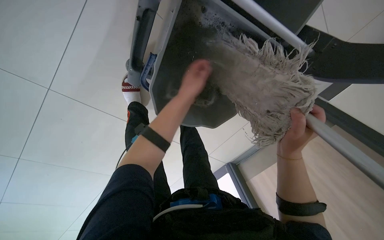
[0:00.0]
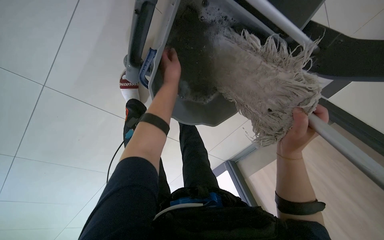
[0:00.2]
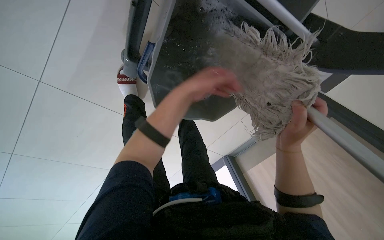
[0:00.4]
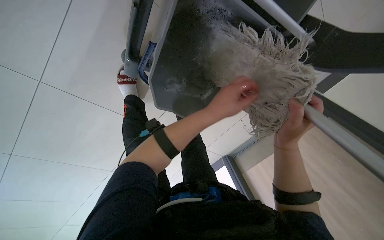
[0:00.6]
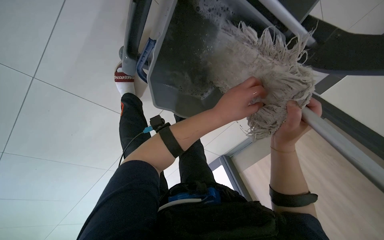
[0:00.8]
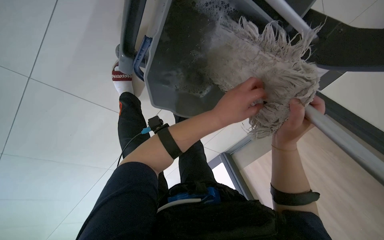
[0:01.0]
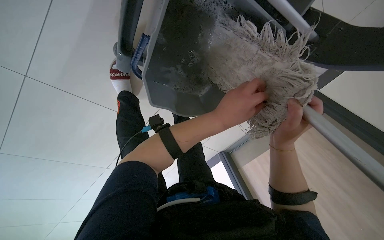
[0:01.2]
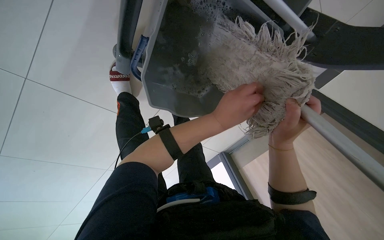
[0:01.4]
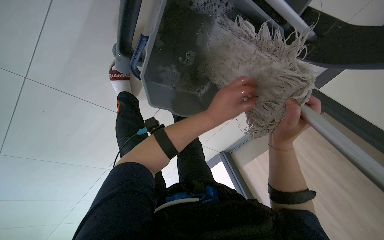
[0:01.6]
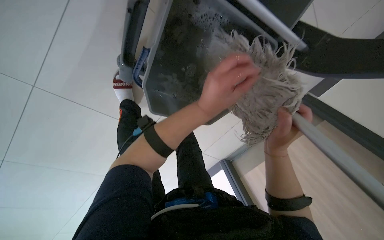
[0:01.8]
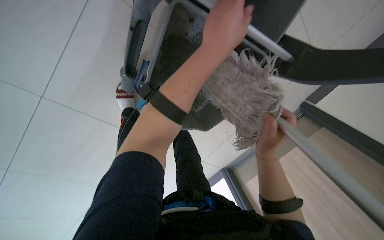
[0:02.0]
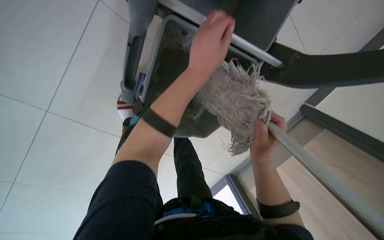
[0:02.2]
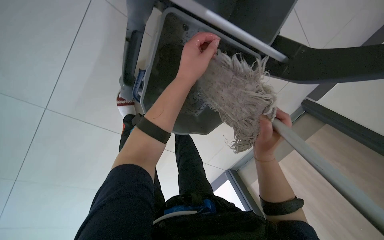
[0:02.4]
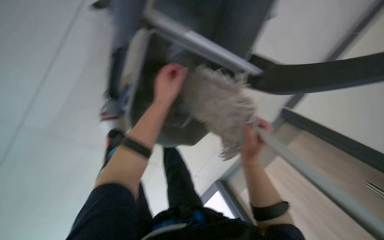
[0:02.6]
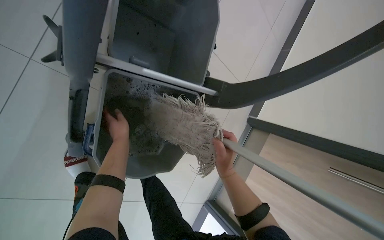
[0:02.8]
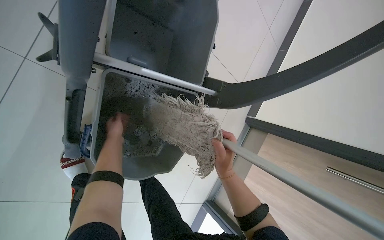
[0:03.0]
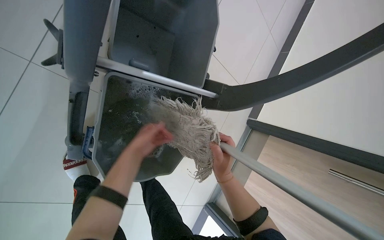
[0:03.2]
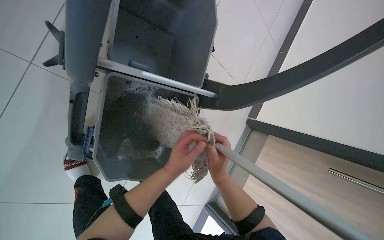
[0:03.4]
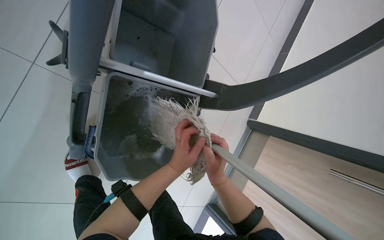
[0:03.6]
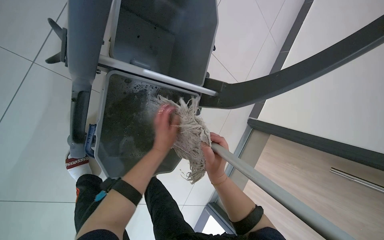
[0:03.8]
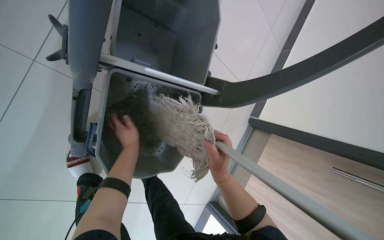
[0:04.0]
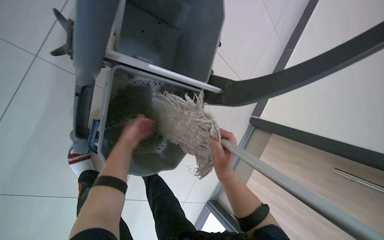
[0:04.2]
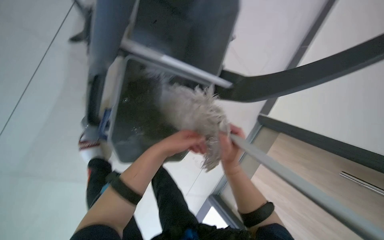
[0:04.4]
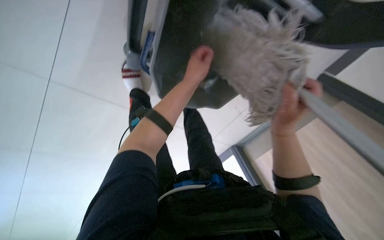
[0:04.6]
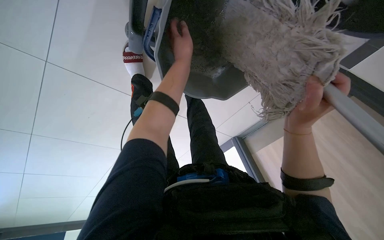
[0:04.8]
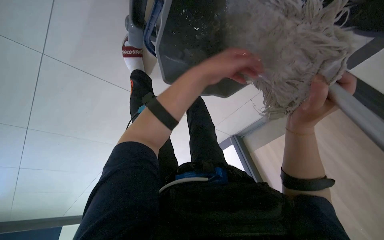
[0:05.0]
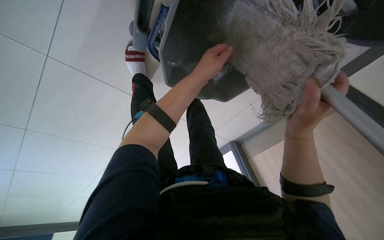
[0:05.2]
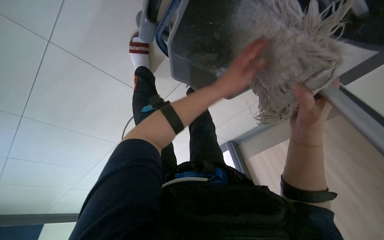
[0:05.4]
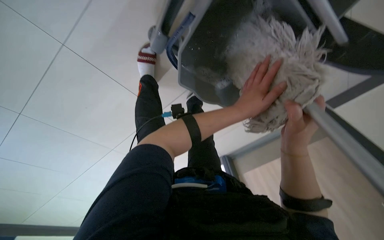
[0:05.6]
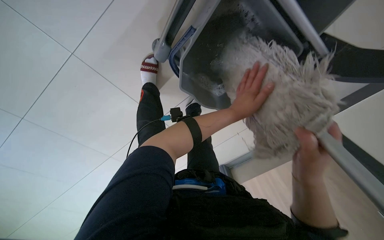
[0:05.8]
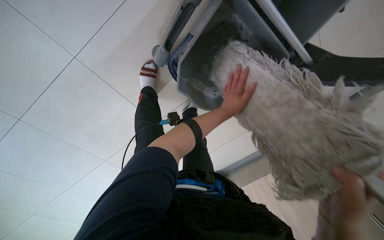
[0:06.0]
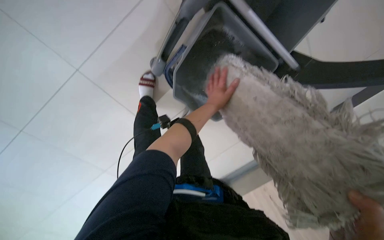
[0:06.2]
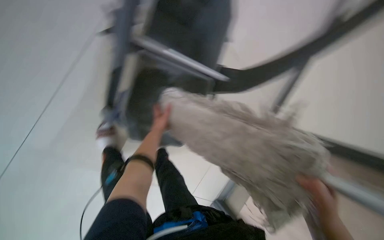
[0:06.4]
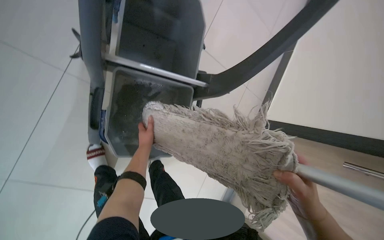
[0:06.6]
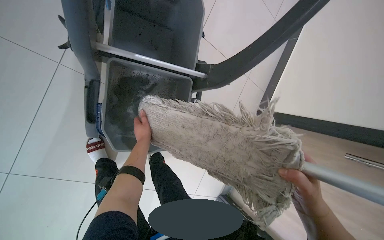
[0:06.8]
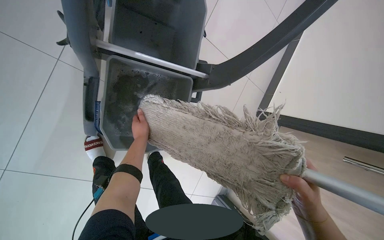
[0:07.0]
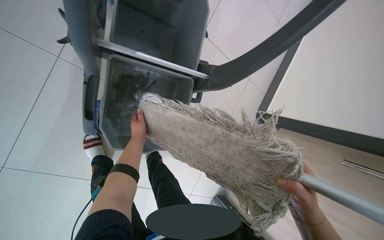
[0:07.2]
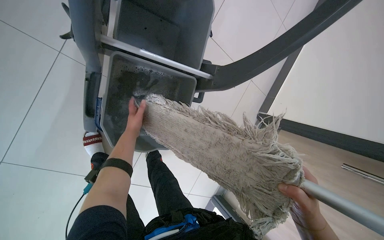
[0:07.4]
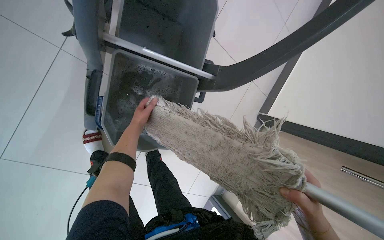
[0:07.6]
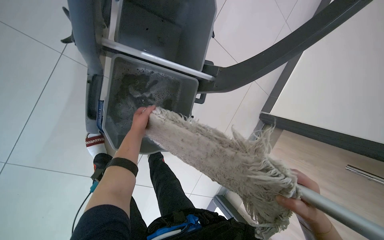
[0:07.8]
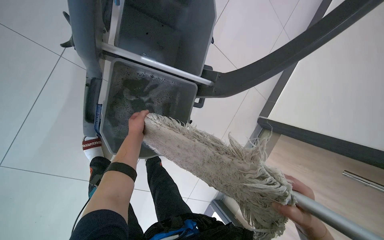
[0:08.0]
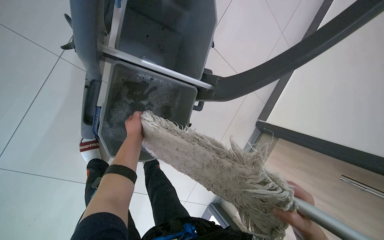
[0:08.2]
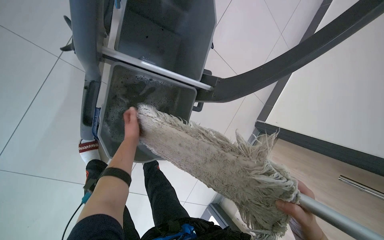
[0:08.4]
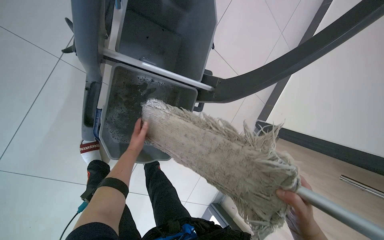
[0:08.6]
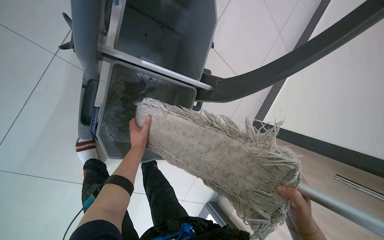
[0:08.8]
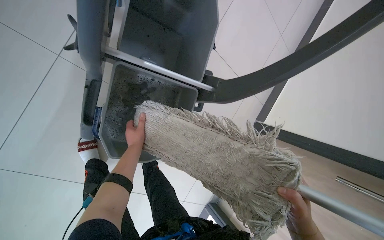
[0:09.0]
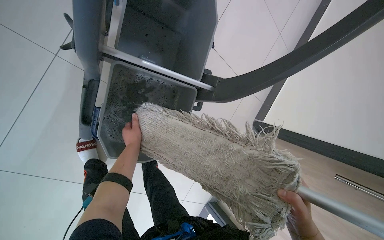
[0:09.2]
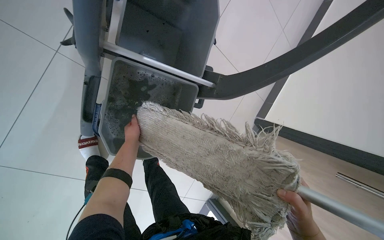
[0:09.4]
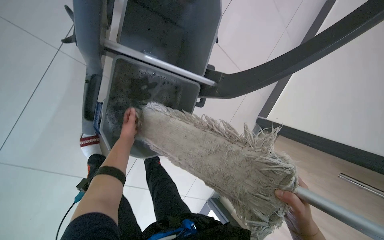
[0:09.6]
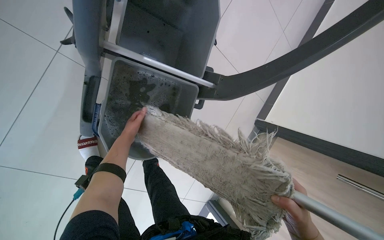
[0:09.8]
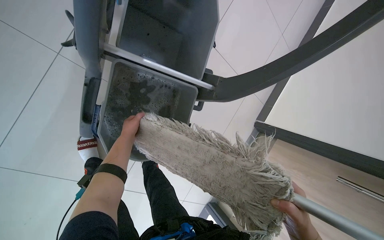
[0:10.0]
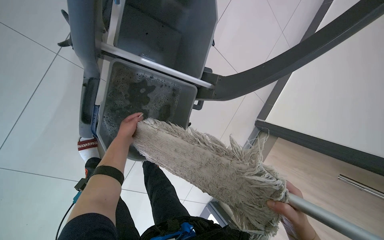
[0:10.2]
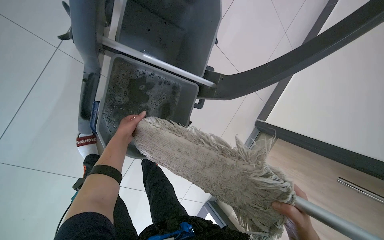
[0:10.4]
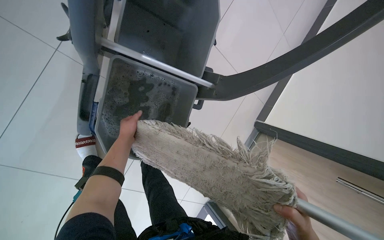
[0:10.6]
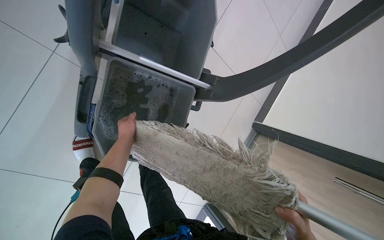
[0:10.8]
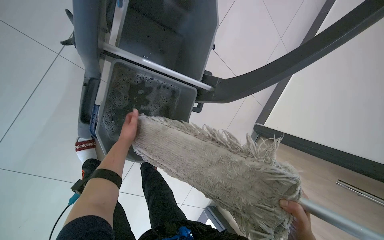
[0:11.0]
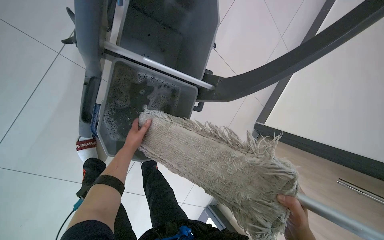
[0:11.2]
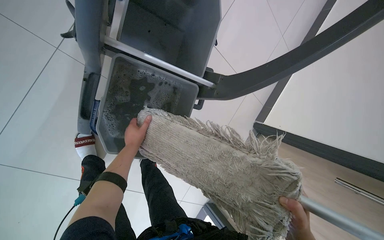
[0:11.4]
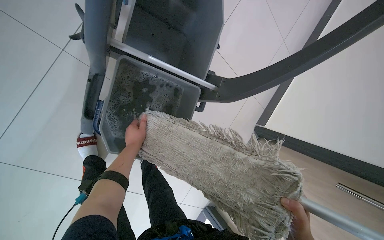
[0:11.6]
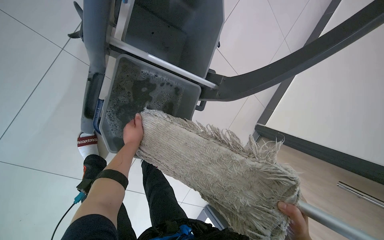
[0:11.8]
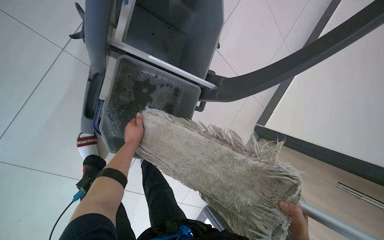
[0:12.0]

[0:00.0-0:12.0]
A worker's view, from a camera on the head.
Job: preparing cleaning supplies.
The whole recording: Maintaining mop and bucket. The worker cleans, wrings, and prepares the mop for use with the bucket.
0:00.0 to 0:01.6: The left hand moves down the picture and to the right, roughly 15 cm.
0:01.6 to 0:03.0: The wearer looks some 20 degrees further to the right. The camera pitches upward, by some 20 degrees. The left hand is displaced farther from the camera and to the left by roughly 25 cm.
0:03.0 to 0:04.4: The left hand goes left and right, approximately 25 cm each way, reversing 2 times.
0:04.4 to 0:06.0: The head turns to the left by approximately 25 degrees. The view tilts about 15 degrees downward.
0:06.0 to 0:07.6: The wearer moves approximately 60 cm. The wearer's head swings approximately 30 degrees to the right.

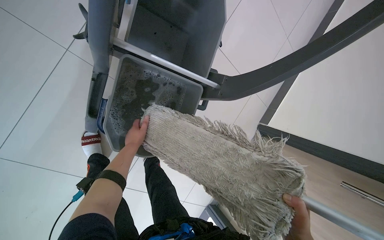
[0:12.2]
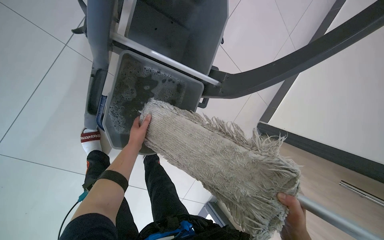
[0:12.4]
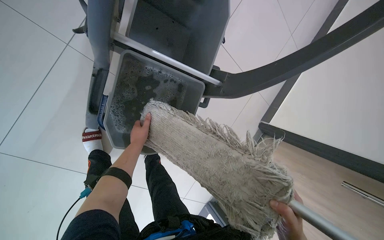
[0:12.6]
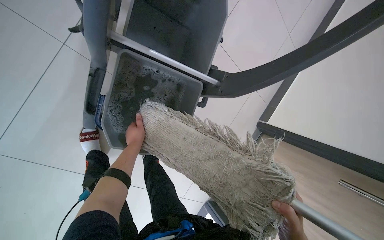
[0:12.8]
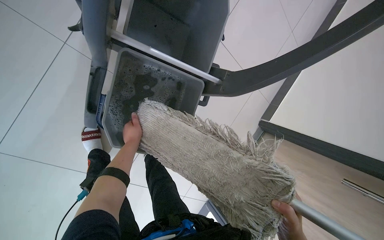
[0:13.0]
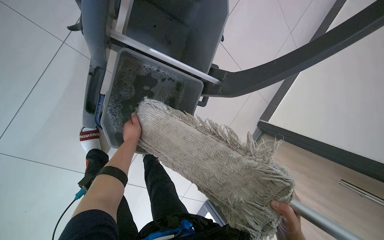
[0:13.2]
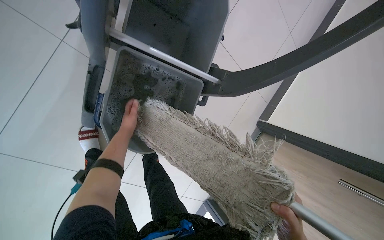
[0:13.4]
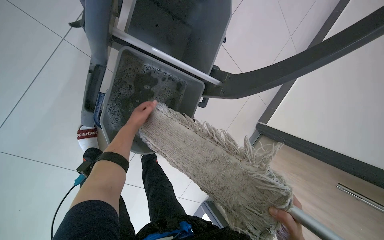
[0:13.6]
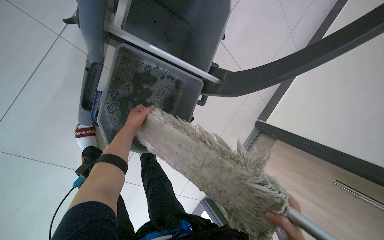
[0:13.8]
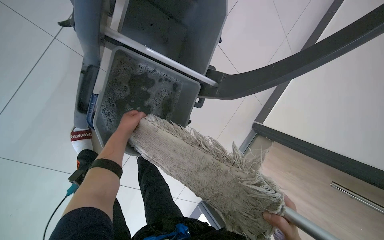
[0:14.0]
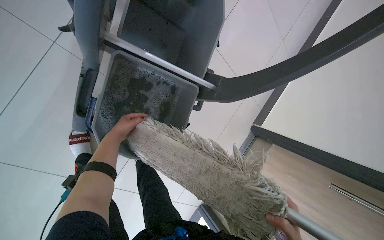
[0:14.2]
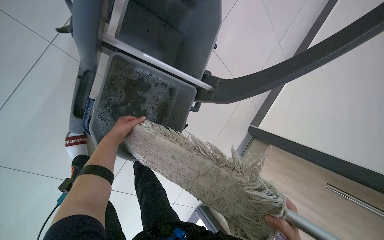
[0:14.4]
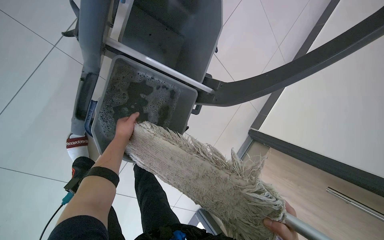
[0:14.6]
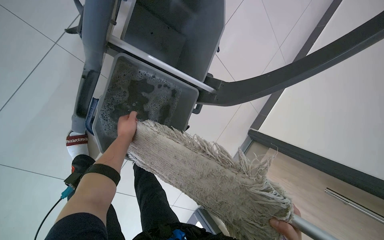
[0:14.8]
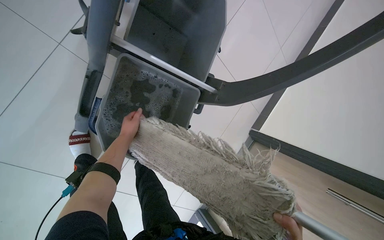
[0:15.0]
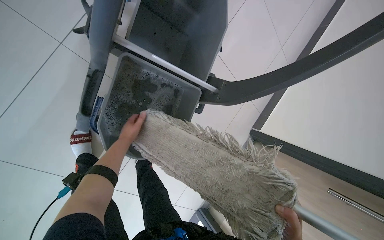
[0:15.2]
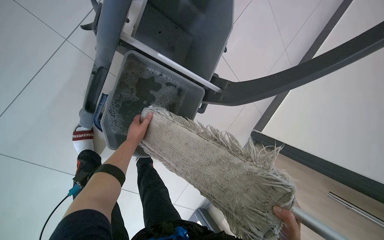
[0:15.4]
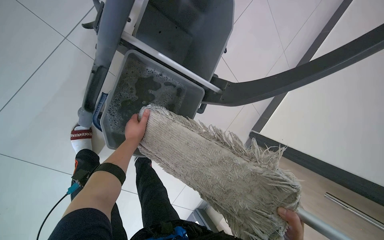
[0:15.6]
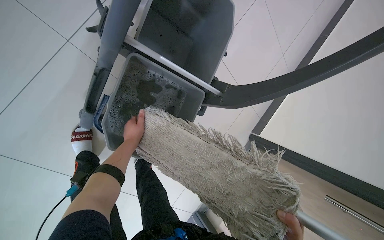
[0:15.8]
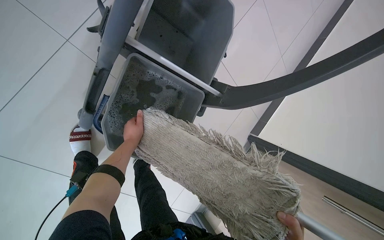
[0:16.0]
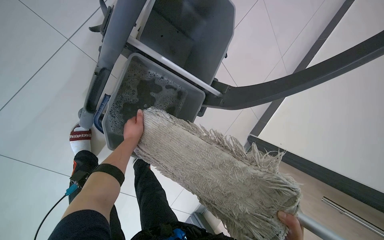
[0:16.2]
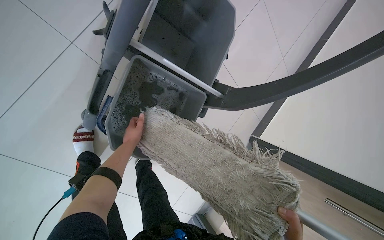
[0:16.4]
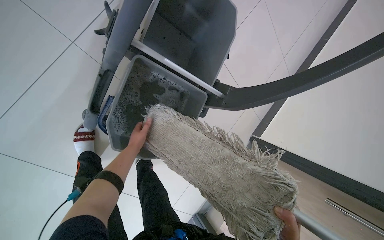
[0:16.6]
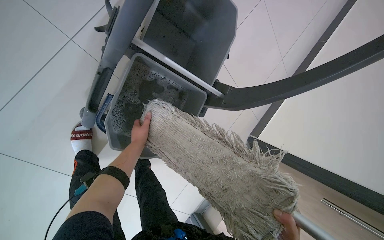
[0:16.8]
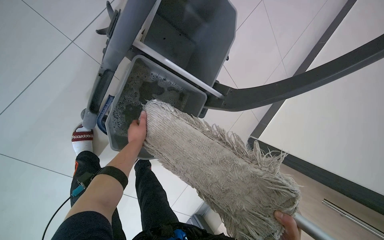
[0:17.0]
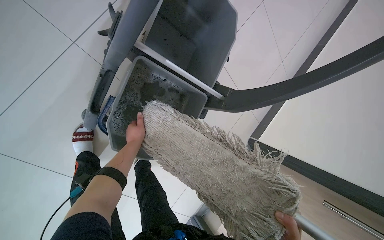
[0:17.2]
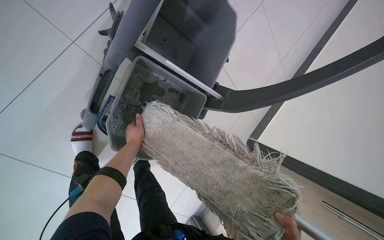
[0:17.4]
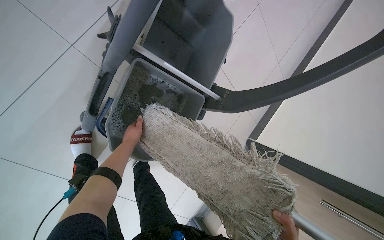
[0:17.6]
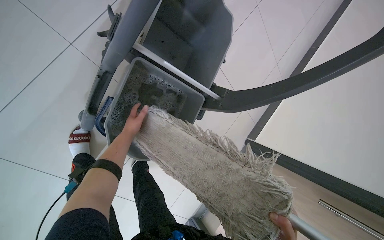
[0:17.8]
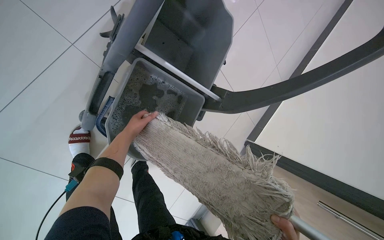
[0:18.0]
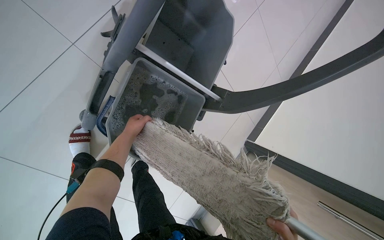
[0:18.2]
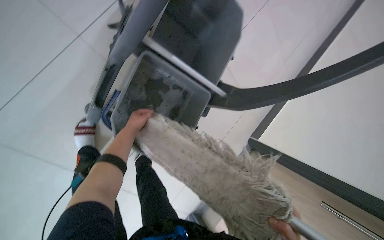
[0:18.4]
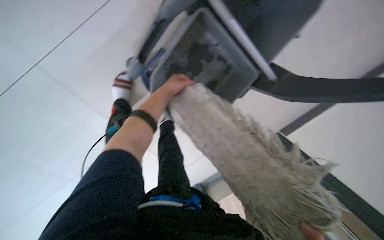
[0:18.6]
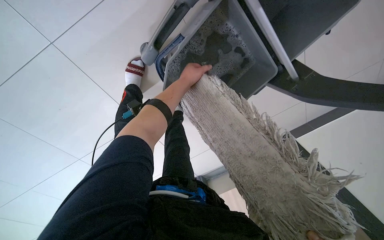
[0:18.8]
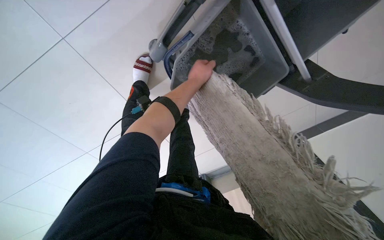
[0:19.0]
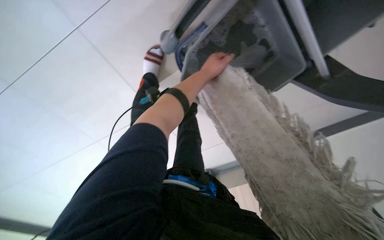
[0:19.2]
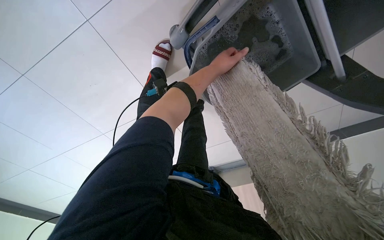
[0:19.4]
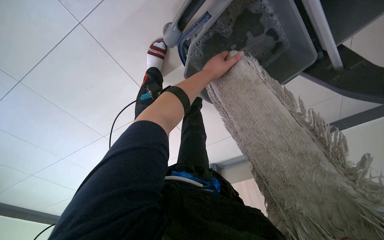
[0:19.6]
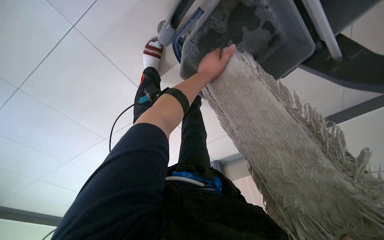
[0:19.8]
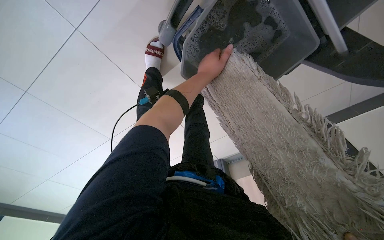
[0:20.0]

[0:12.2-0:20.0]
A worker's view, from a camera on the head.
Job: preparing cleaning supplies.
The whole recording: Maintaining mop and bucket. The worker cleans, wrings, and prepares the mop for use with the bucket.
0:18.4 to 0:20.0: The wearer's head swings approximately 25 degrees to the left. The camera pitches downward, by about 20 degrees.
